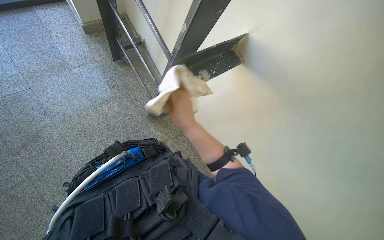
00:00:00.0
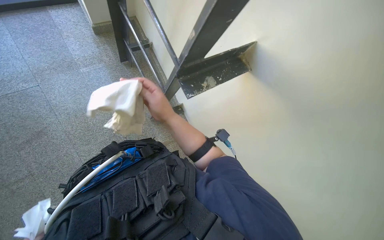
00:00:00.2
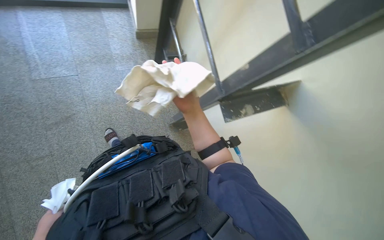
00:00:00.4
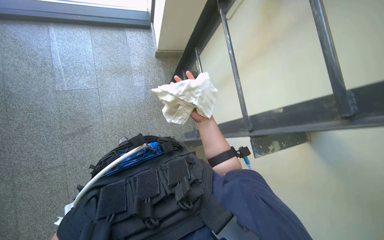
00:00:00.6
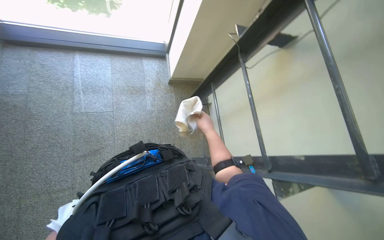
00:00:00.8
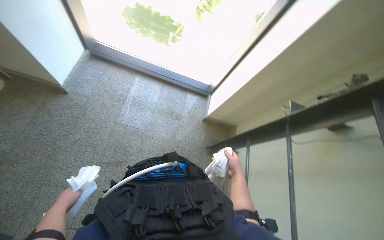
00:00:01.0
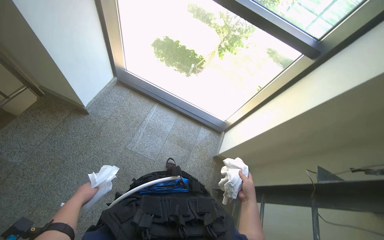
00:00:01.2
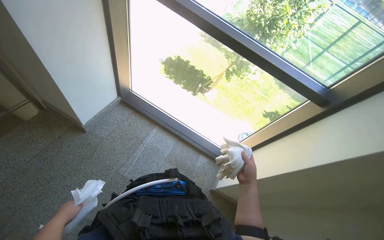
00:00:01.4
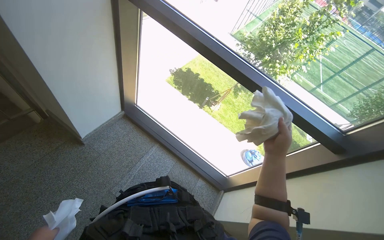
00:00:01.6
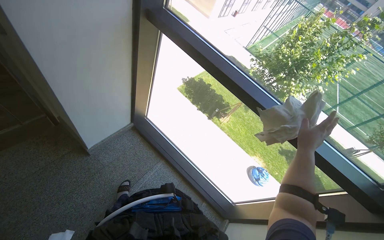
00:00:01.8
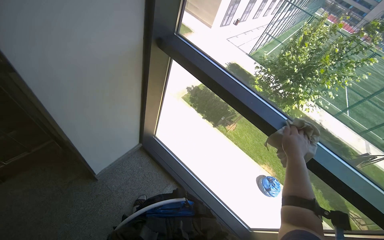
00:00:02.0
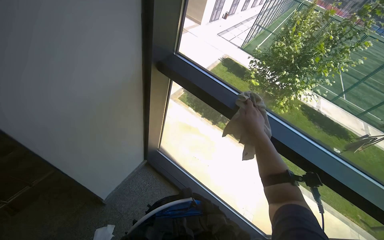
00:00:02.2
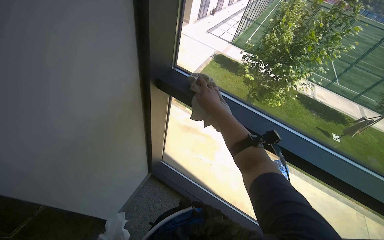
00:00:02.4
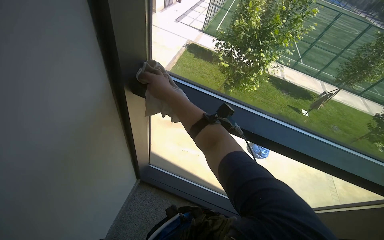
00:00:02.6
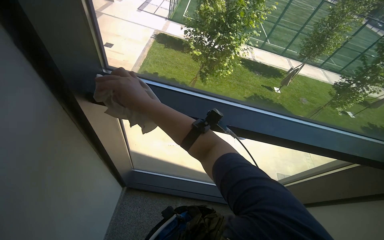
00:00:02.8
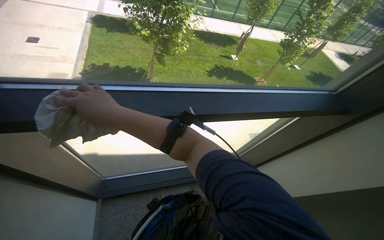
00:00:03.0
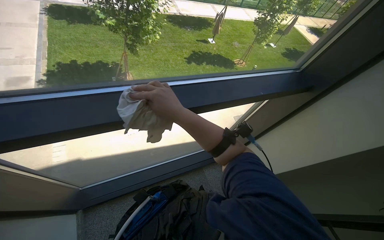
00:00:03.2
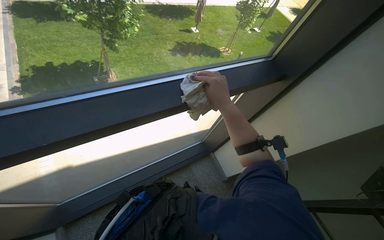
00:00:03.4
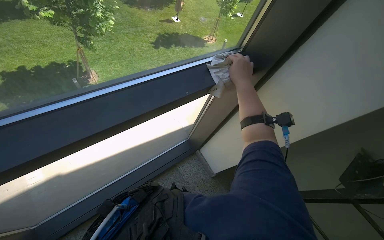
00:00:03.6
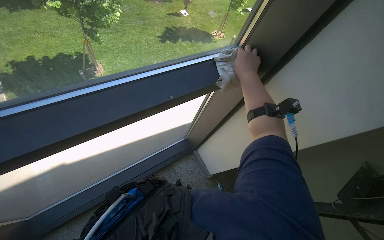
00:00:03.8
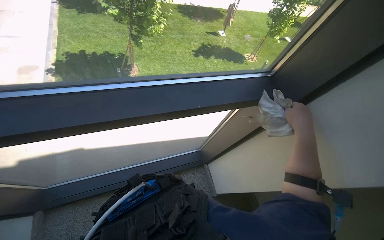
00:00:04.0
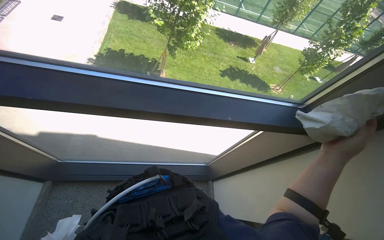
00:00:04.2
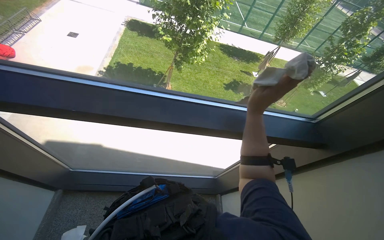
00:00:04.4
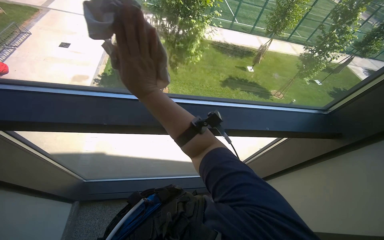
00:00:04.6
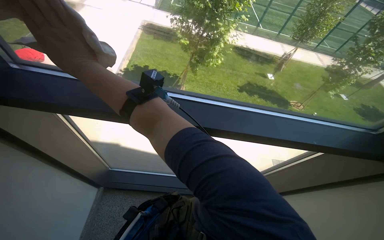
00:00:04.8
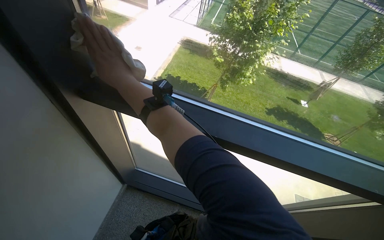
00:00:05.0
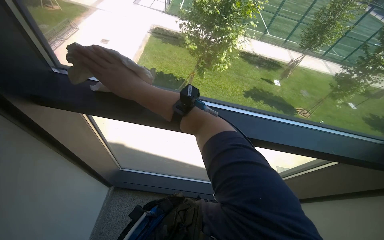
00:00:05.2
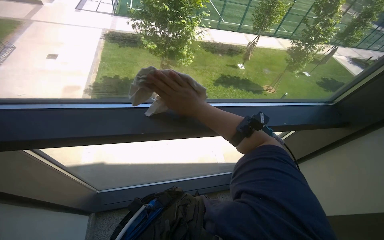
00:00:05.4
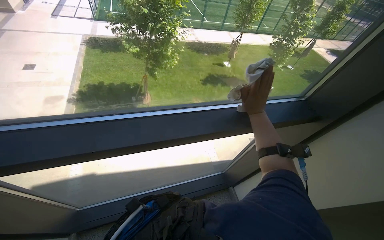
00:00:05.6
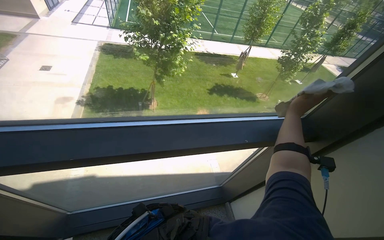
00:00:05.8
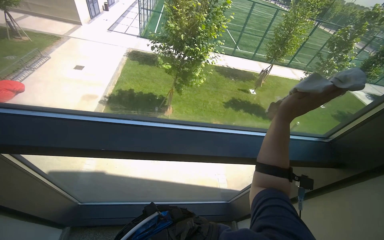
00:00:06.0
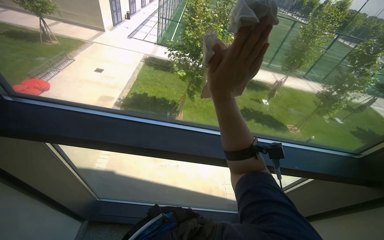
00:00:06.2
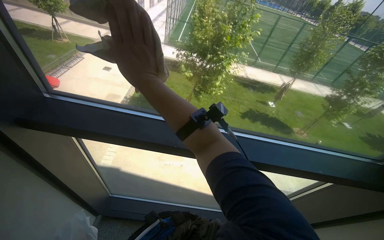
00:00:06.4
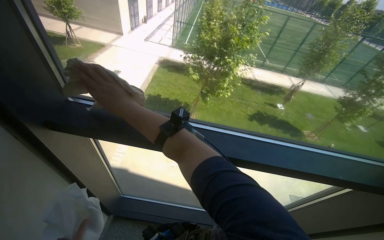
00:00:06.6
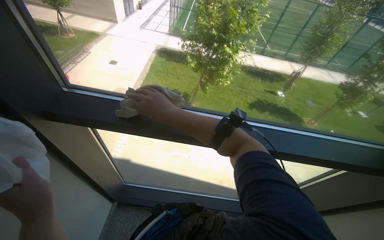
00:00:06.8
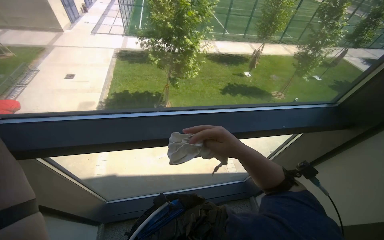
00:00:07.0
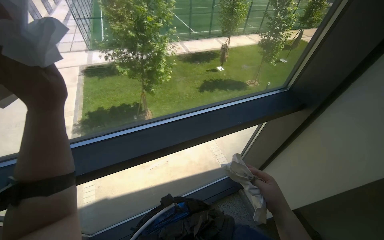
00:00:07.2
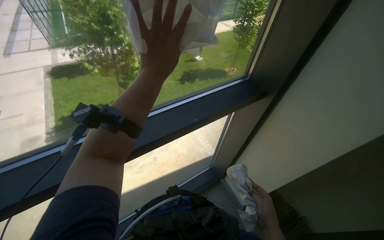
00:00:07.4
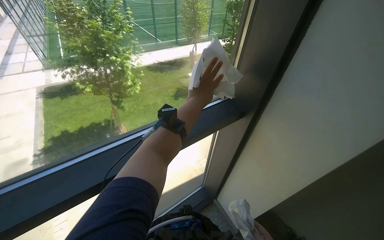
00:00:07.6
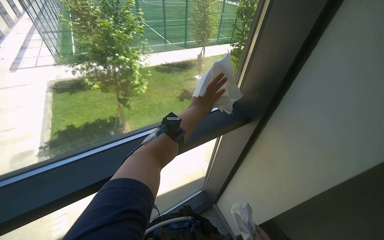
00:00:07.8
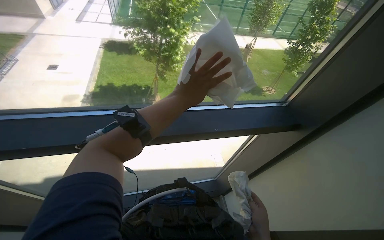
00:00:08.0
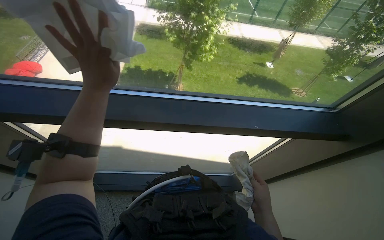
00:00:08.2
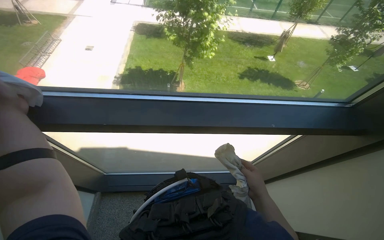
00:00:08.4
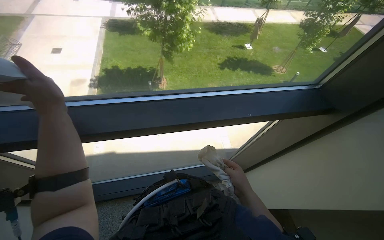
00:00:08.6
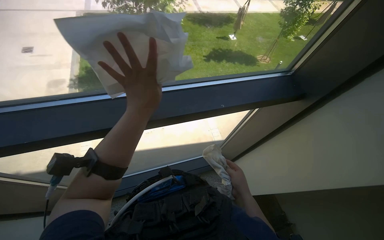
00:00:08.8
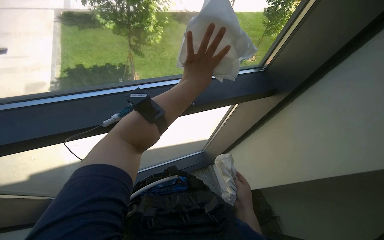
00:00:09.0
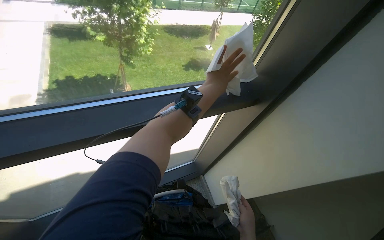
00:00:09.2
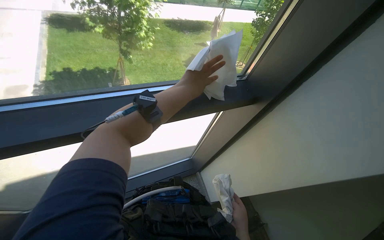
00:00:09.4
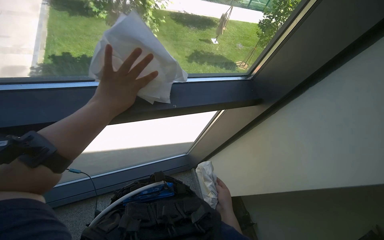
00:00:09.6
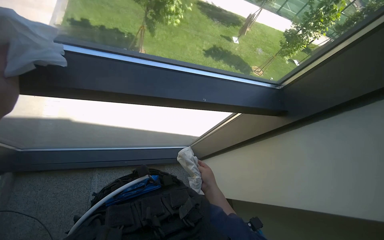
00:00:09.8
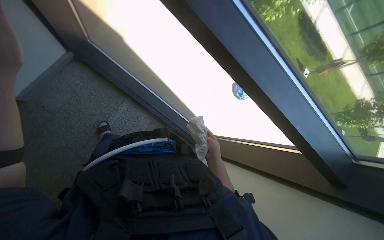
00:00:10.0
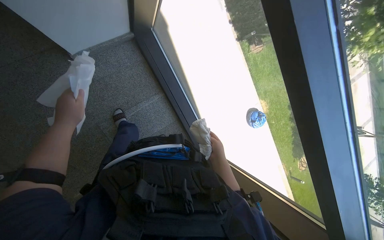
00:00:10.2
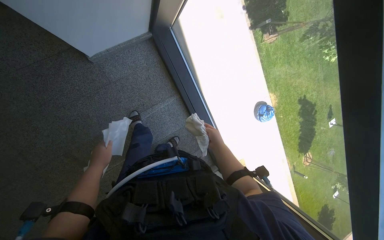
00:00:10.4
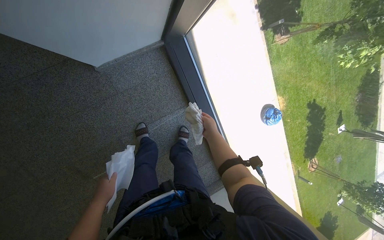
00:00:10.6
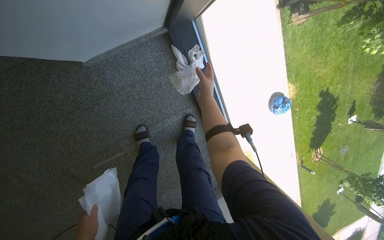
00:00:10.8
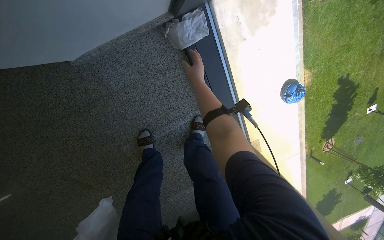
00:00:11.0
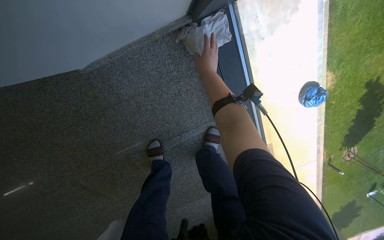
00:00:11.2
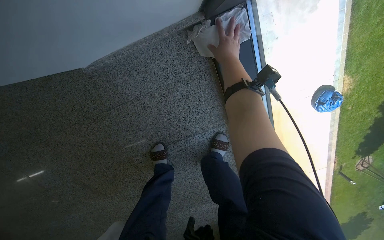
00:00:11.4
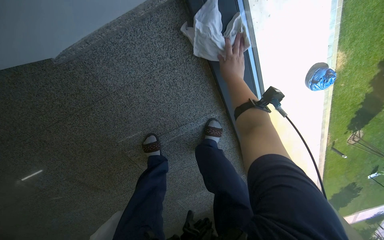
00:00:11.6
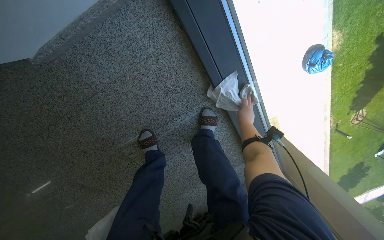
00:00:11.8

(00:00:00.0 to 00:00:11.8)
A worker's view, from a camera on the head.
Job: wiping surfaces.
The whole recording: Wiping glass door and railing. The worker wipes the glass door frame and the adjacent metal railing with a cloth.
00:00:00.0 - 00:00:01.4: The head travels approximately 70 cm. The wearer's head swings roughly 55 degrees to the left. The camera pitches upward, by about 40 degrees.
00:00:01.4 - 00:00:03.0: The wearer moves some 70 cm. The head rotates roughly 40 degrees to the right.
00:00:06.0 - 00:00:07.4: The head rotates roughly 30 degrees to the right.
00:00:08.8 - 00:00:10.4: The scene rotates clockwise by roughly 80 degrees.
00:00:10.4 - 00:00:11.8: The wearer moves some 50 cm. The camera pitches downward, by some 20 degrees.

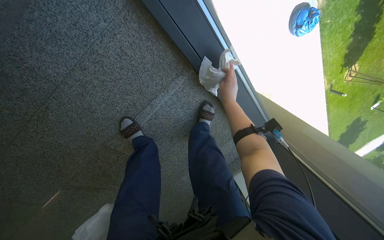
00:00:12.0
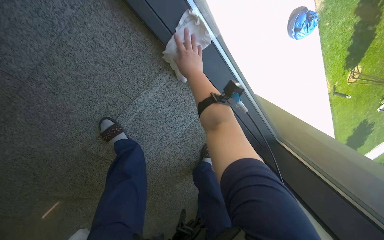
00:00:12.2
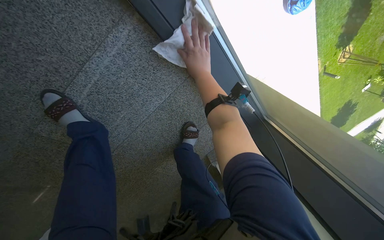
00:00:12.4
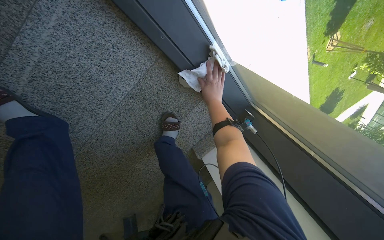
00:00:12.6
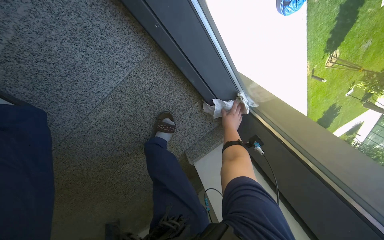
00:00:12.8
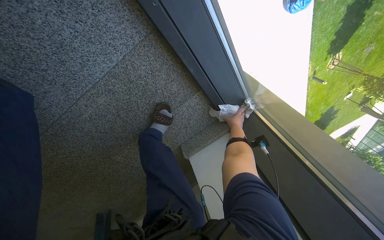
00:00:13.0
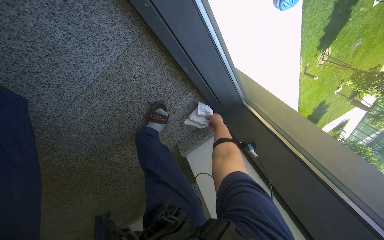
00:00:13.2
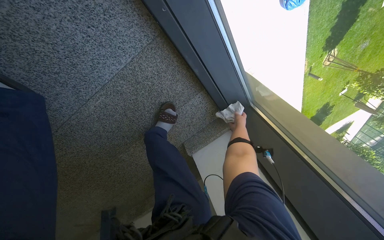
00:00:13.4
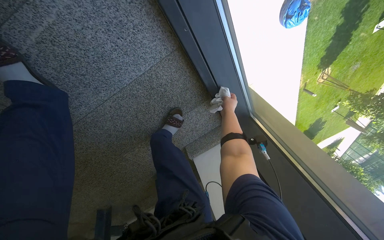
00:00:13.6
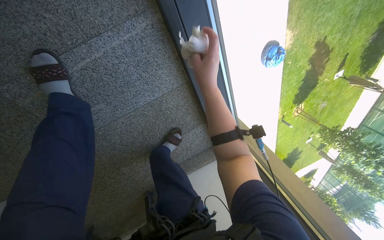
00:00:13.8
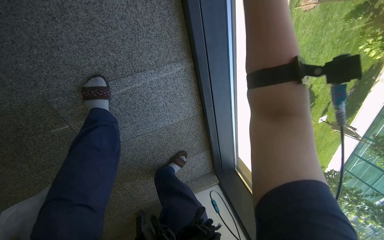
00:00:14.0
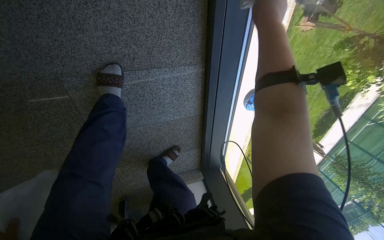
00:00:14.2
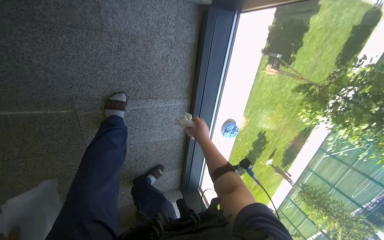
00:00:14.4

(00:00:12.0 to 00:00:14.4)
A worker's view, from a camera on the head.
Job: wiping surfaces.
The whole recording: Wiping glass door and railing. The worker wipes the glass door frame and the adjacent metal railing with a cloth.
00:00:12.0 - 00:00:13.2: The camera travels some 40 cm.
00:00:13.2 - 00:00:14.4: The head travels some 50 cm. The camera pitches upward, by about 20 degrees. The scene turns some 30 degrees clockwise in the picture.

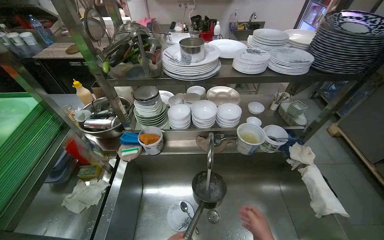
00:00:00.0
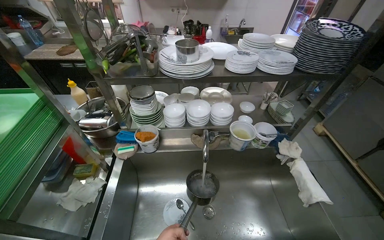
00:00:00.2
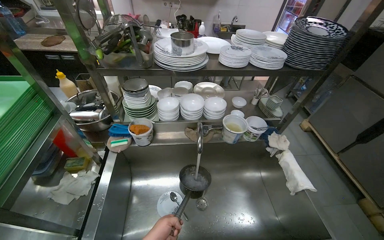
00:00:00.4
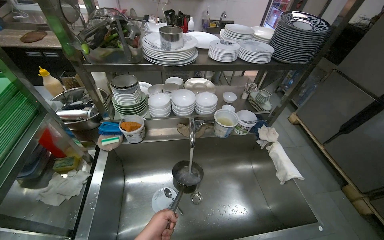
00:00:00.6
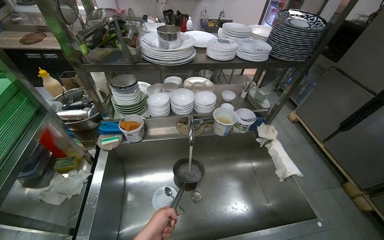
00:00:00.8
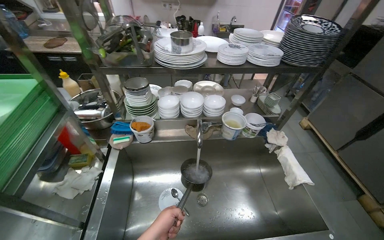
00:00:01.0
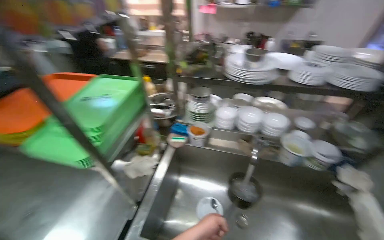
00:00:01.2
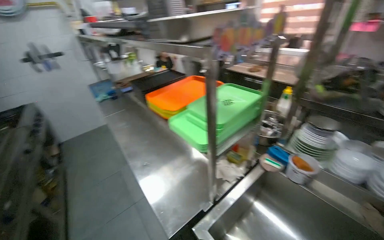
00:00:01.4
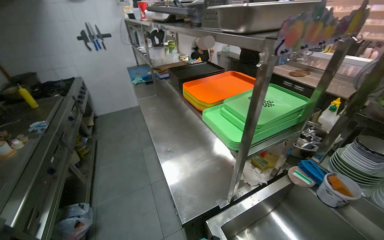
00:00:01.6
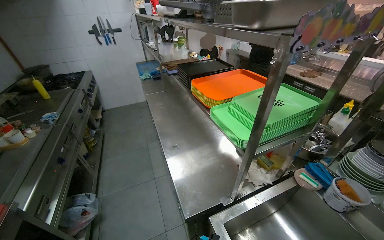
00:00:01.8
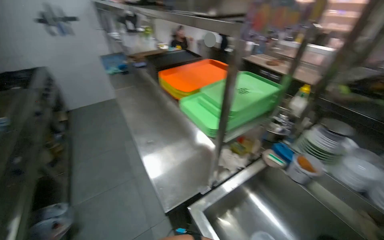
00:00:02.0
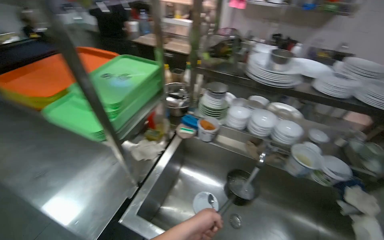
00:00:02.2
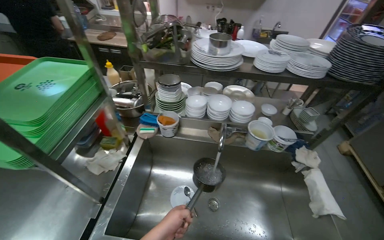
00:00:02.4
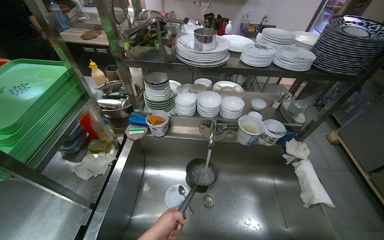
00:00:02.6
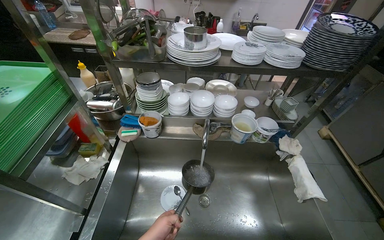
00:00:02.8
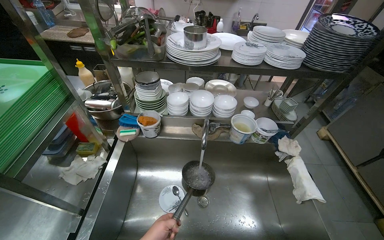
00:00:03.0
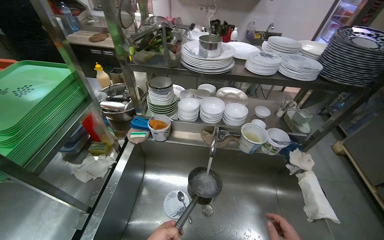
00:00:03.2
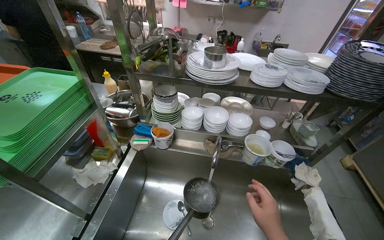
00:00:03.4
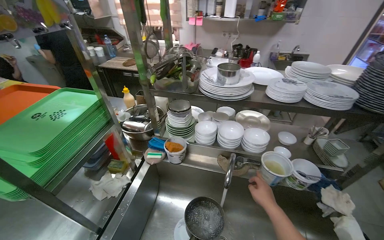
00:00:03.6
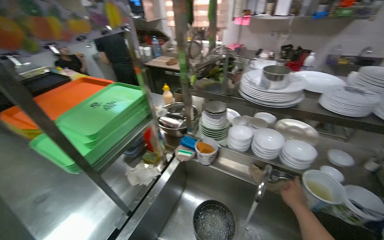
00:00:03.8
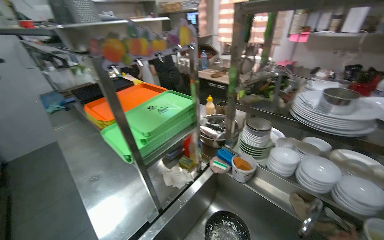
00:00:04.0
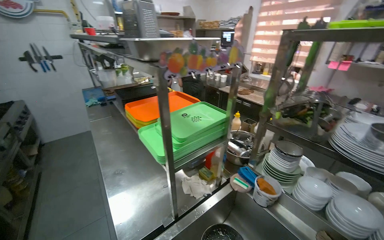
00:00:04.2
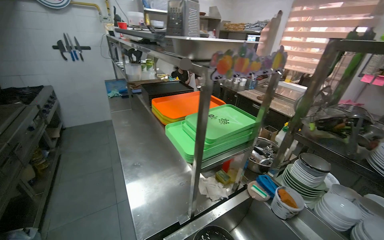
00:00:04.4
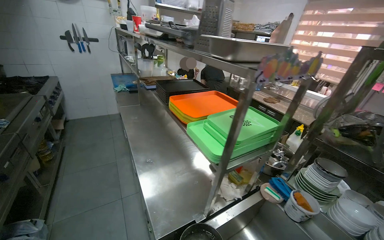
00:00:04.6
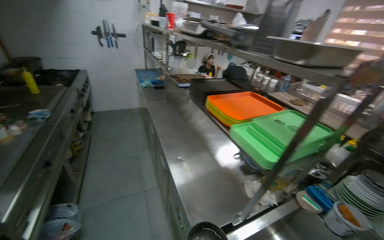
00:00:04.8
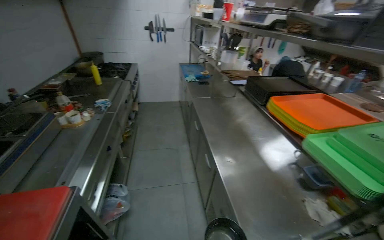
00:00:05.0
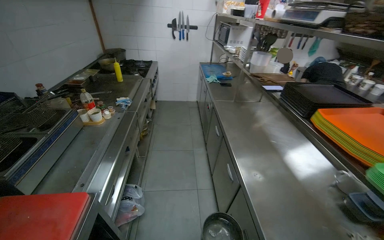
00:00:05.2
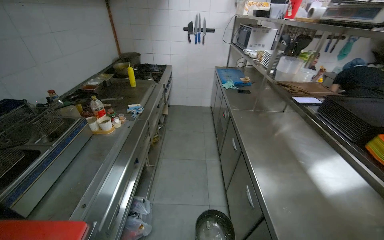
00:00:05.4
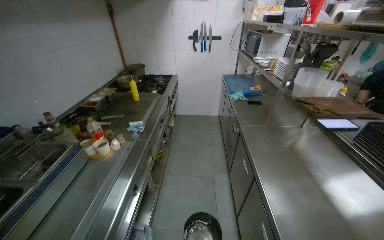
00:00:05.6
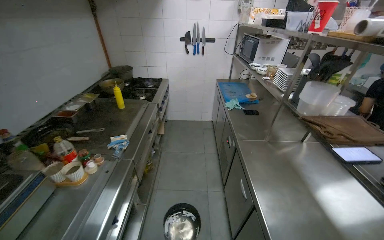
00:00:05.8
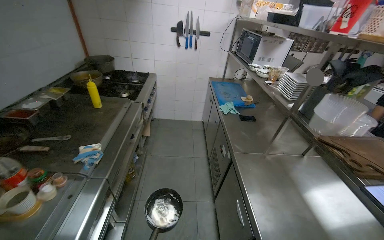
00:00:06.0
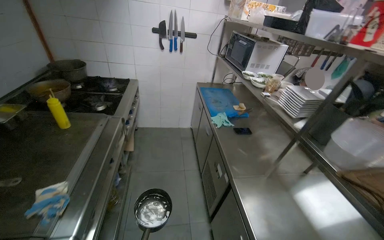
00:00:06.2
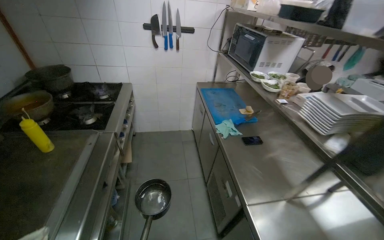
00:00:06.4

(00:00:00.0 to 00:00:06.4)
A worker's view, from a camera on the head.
Job: cooking food.
The whole recording: Boiling eggs on stove. The worker fills a pot with water, places it on the stove, and adds eggs to boil.
00:00:00.0 - 00:00:01.6: The head turns to the left by approximately 65 degrees.
00:00:01.6 - 00:00:03.2: The head rotates roughly 60 degrees to the right.
00:00:03.2 - 00:00:04.8: The wearer moves roughly 40 cm. The wearer looks some 60 degrees further to the left. The view tilts about 15 degrees upward.
00:00:04.8 - 00:00:06.4: The wearer moves some 1.5 m.
